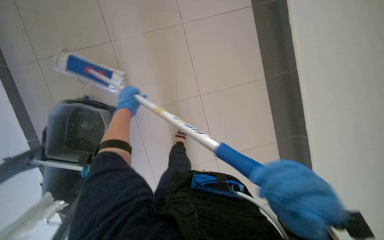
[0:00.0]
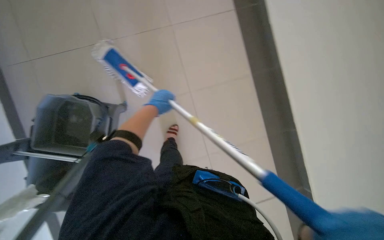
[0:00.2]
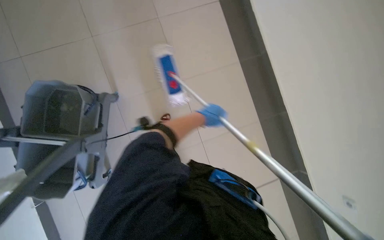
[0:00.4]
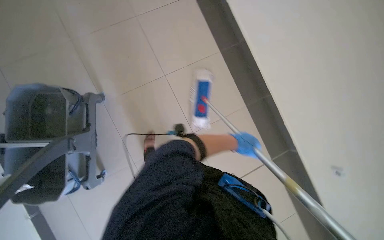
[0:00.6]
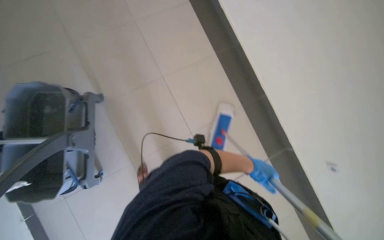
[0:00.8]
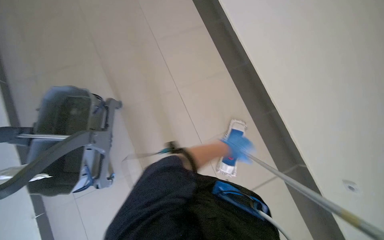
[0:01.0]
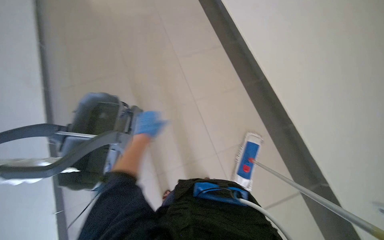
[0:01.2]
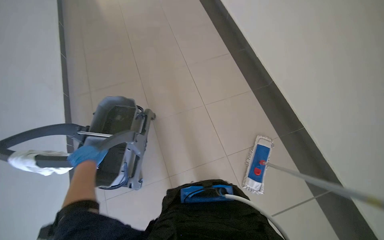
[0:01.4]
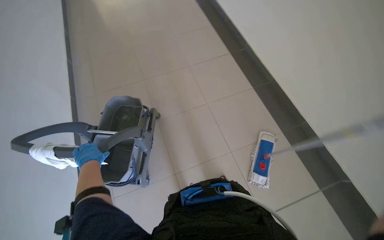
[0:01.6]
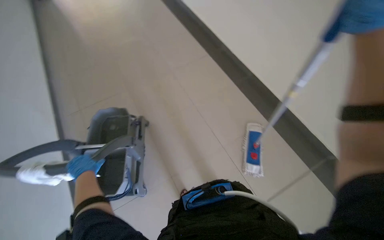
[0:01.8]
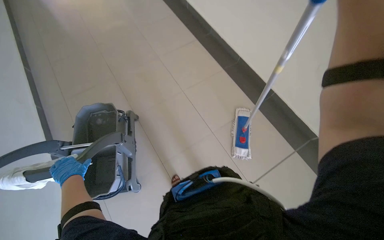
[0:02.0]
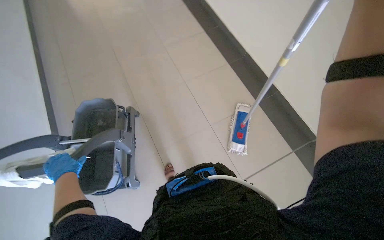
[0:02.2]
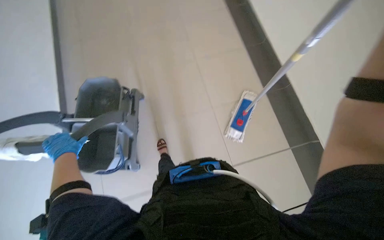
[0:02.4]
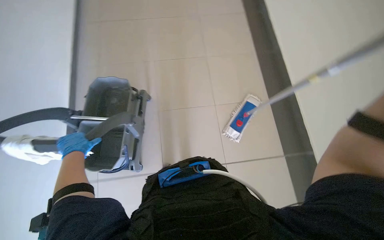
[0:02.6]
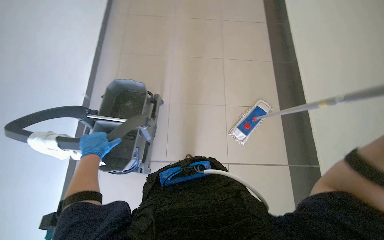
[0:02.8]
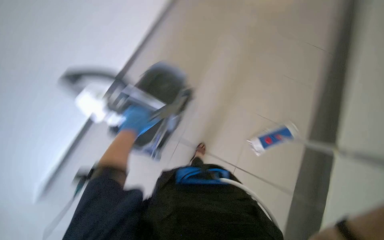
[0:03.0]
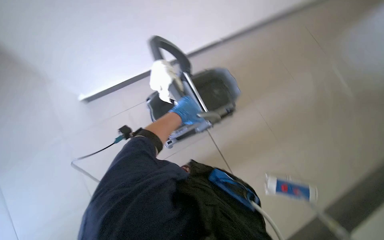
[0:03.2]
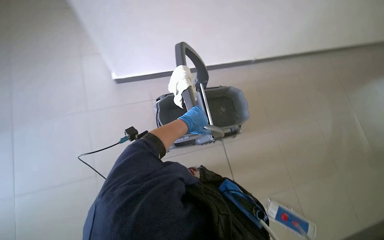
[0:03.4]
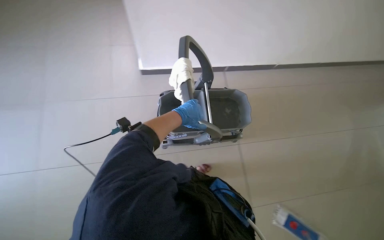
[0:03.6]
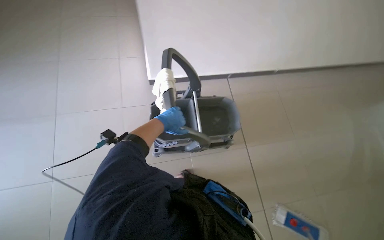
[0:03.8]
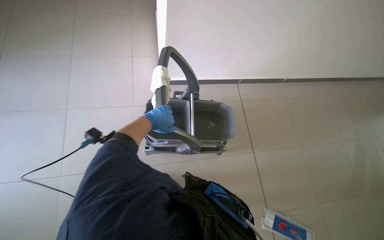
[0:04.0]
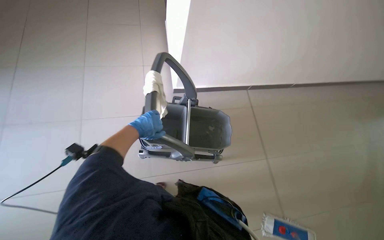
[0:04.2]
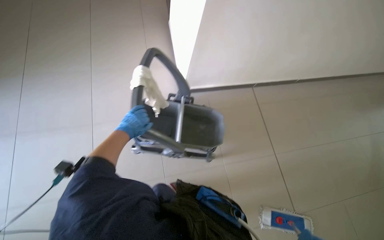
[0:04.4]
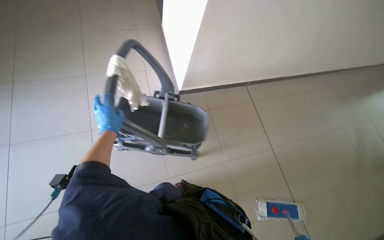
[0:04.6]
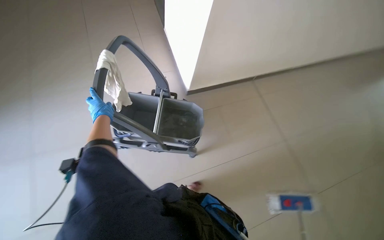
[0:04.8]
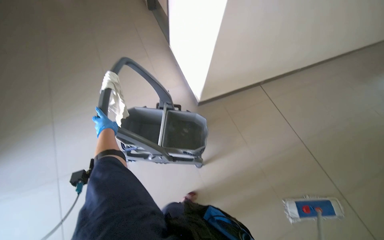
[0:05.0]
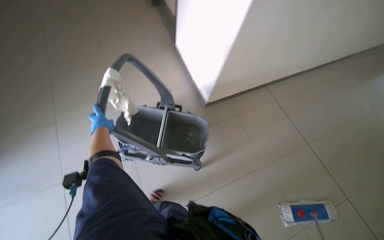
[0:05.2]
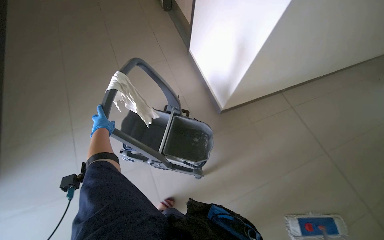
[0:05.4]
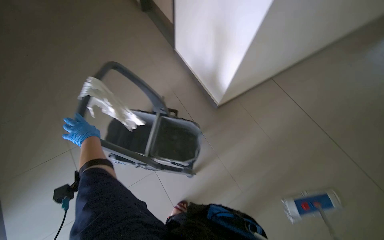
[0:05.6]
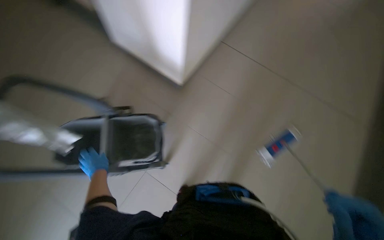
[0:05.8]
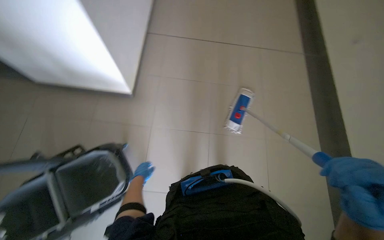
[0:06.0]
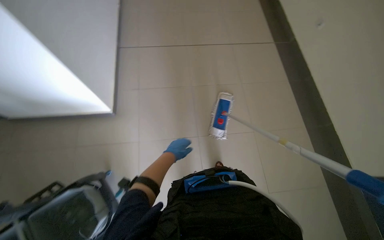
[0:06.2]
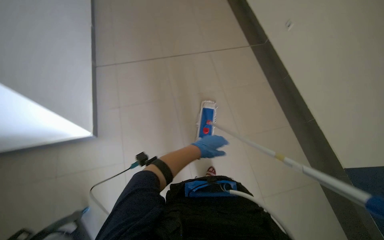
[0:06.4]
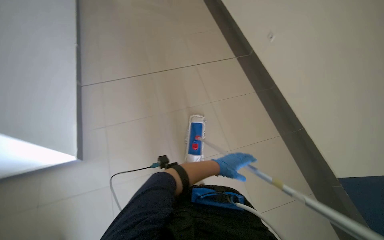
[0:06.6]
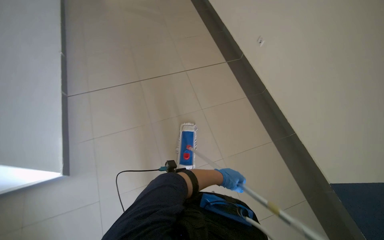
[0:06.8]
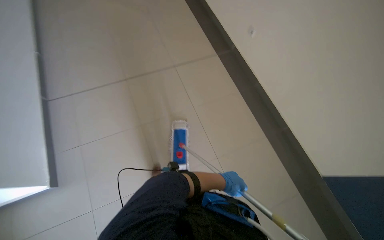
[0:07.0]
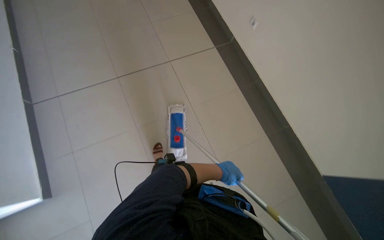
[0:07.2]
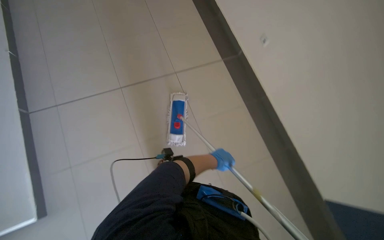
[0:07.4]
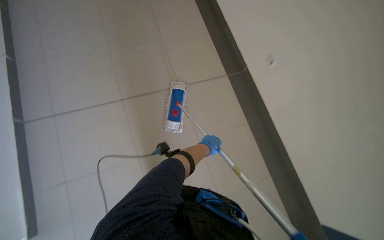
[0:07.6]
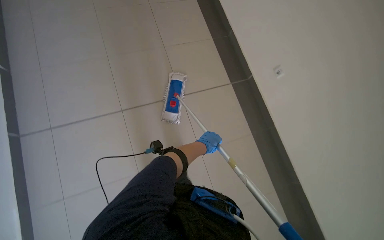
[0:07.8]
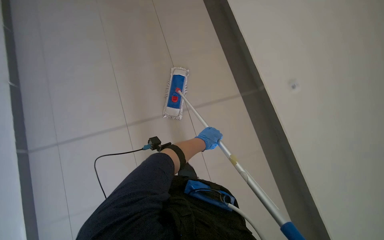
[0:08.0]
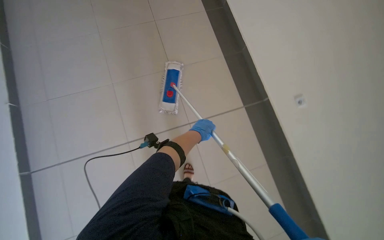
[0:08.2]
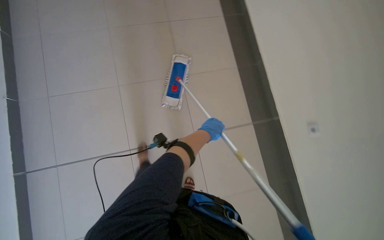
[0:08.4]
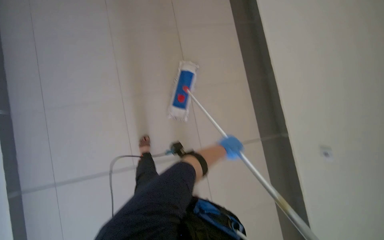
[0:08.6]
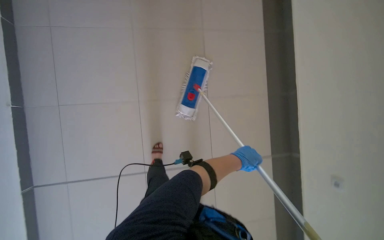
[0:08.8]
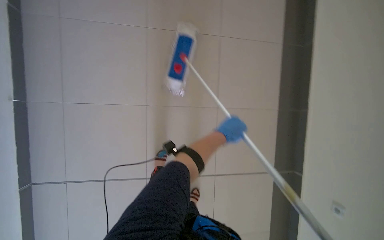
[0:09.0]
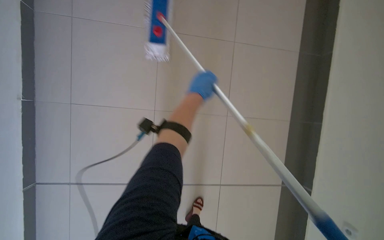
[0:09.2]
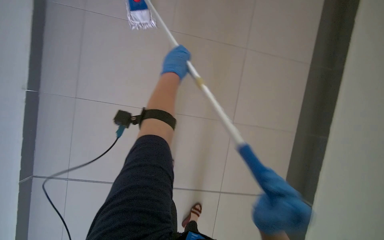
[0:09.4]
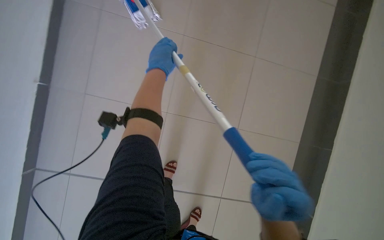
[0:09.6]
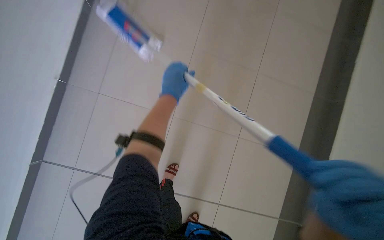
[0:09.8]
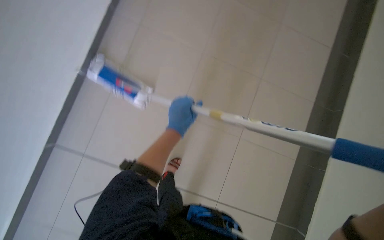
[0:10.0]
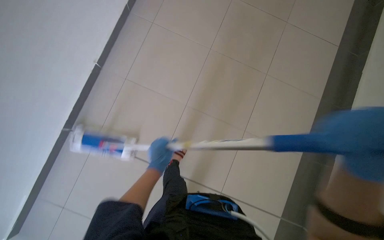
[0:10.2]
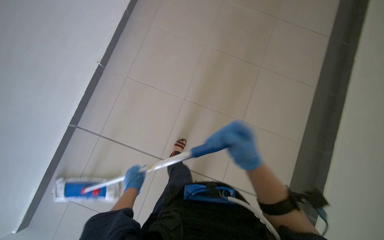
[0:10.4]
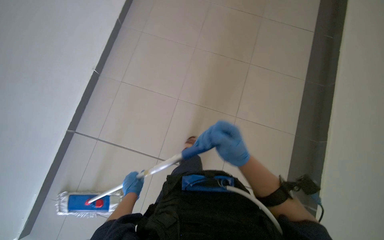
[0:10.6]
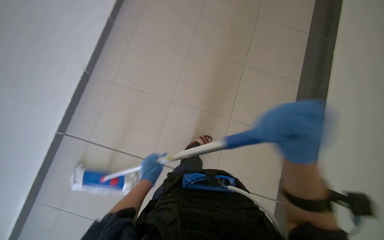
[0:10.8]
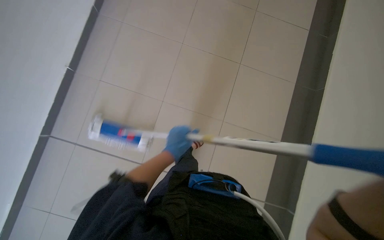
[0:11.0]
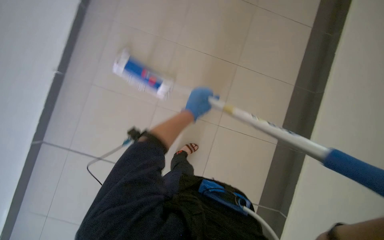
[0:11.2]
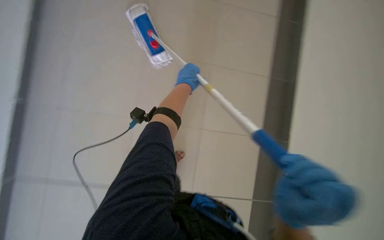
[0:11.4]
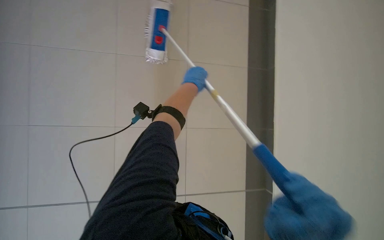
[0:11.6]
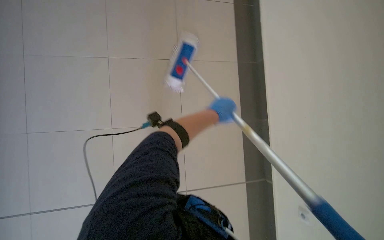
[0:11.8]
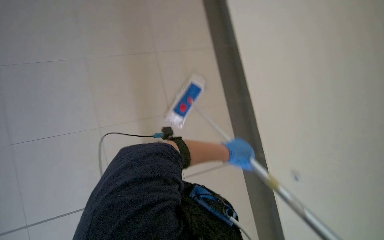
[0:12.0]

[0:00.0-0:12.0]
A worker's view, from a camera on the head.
Job: mopping floor.
The whole recording: Mopping hallway floor. The worker continues mopping the tiled floor in the hallway.
0:00.0 to 0:01.6: The camera travels some 70 cm. The wearer looks about 25 degrees further upward.
0:03.0 to 0:04.4: Everything in view rotates some 45 degrees clockwise.
0:04.4 to 0:06.0: The camera travels roughly 40 cm. The wearer's head swings approximately 60 degrees to the right.
0:06.0 to 0:07.6: The wearer's head swings some 25 degrees to the right. The wearer looks roughly 15 degrees further upward.
0:07.6 to 0:09.0: The left hand shifts some 15 cm up the picture.
0:09.0 to 0:10.4: The view tilts about 15 degrees upward. The scene rotates counterclockwise by approximately 25 degrees.
0:10.4 to 0:12.0: The scene turns roughly 30 degrees clockwise in the picture.

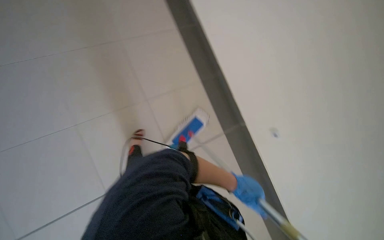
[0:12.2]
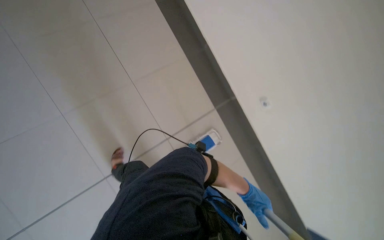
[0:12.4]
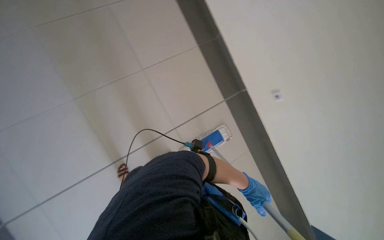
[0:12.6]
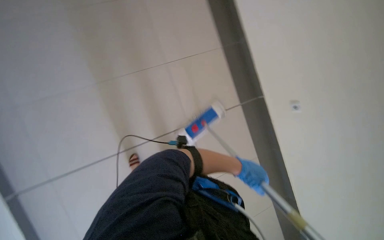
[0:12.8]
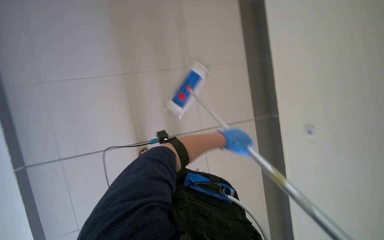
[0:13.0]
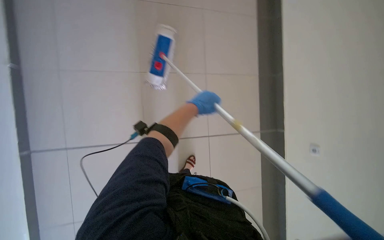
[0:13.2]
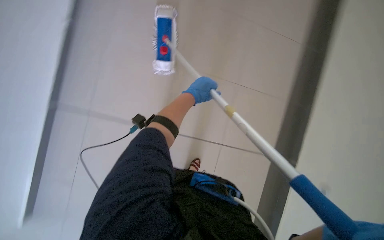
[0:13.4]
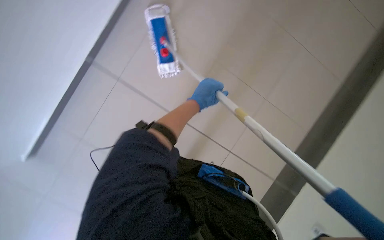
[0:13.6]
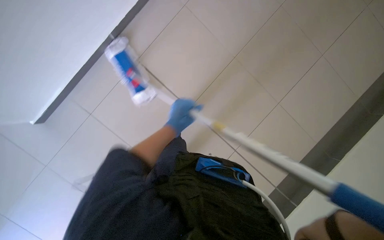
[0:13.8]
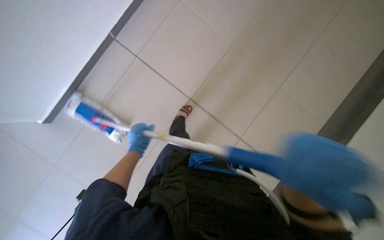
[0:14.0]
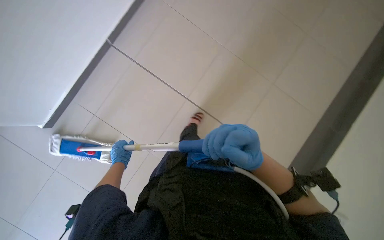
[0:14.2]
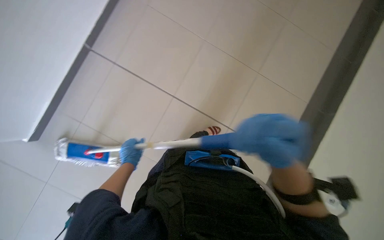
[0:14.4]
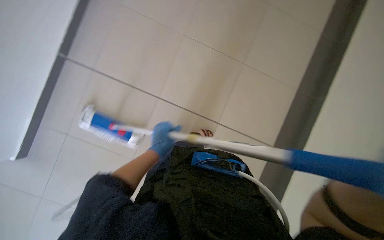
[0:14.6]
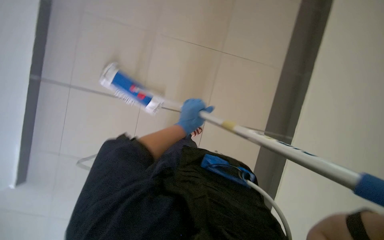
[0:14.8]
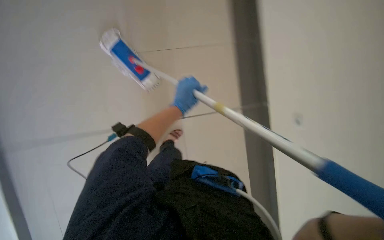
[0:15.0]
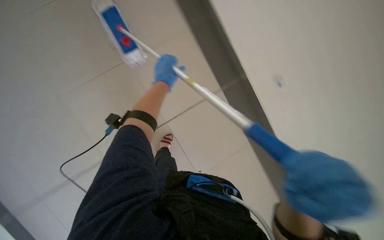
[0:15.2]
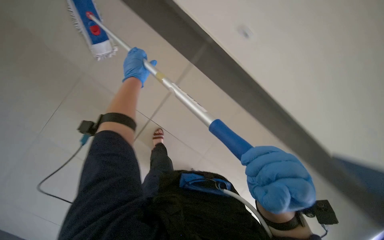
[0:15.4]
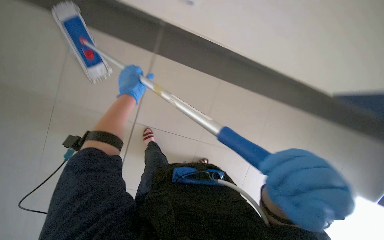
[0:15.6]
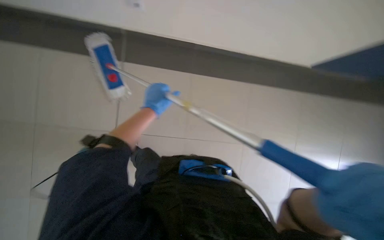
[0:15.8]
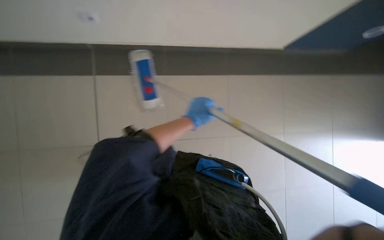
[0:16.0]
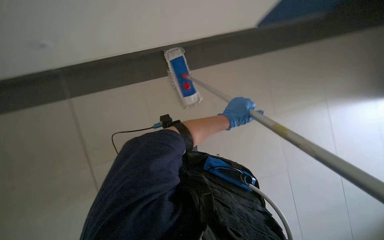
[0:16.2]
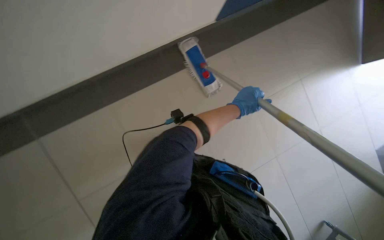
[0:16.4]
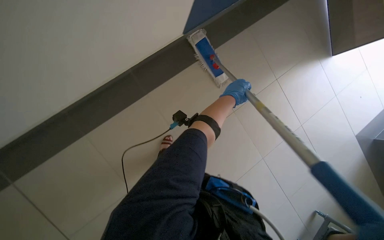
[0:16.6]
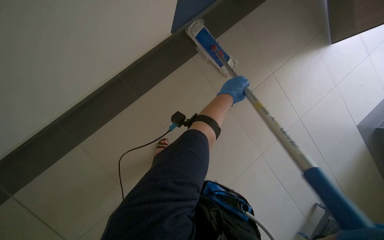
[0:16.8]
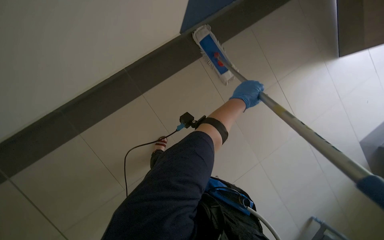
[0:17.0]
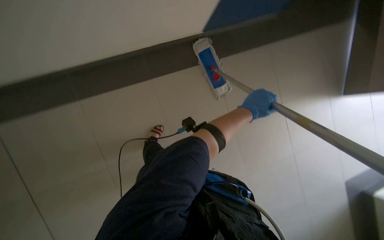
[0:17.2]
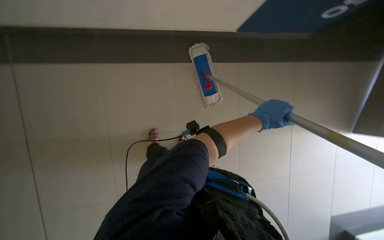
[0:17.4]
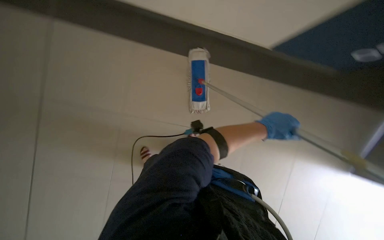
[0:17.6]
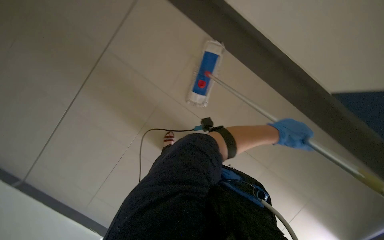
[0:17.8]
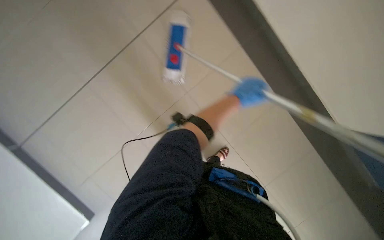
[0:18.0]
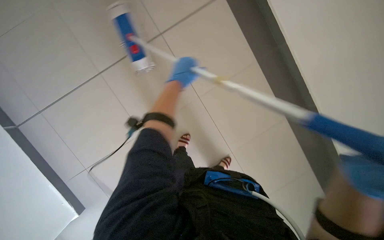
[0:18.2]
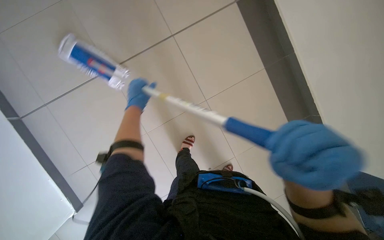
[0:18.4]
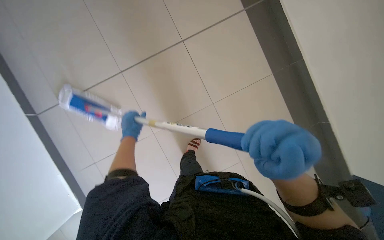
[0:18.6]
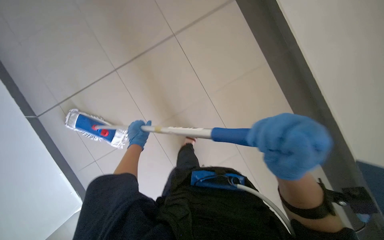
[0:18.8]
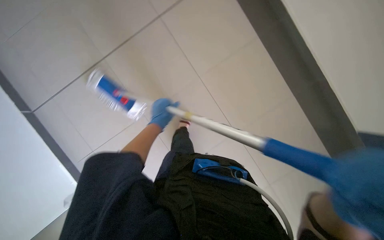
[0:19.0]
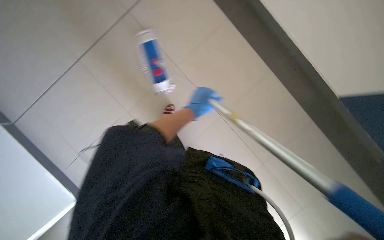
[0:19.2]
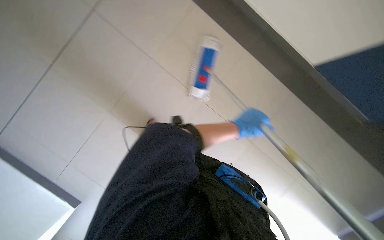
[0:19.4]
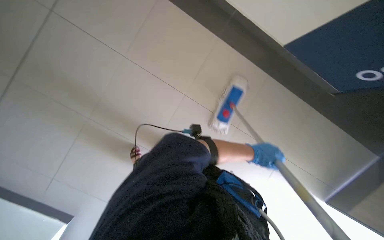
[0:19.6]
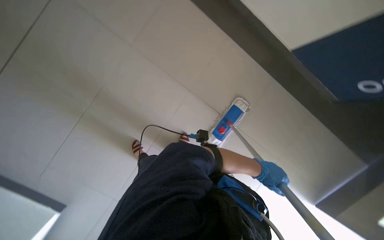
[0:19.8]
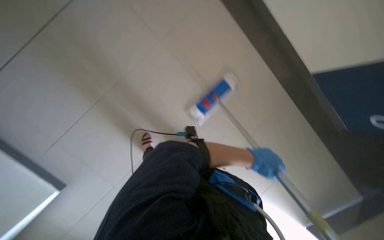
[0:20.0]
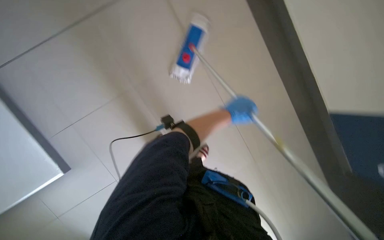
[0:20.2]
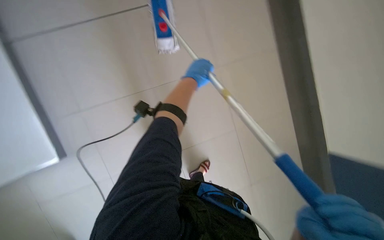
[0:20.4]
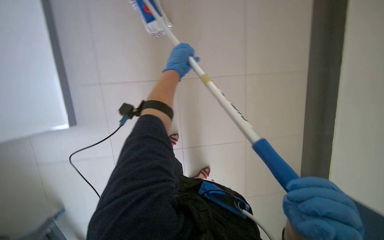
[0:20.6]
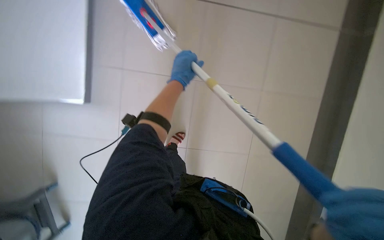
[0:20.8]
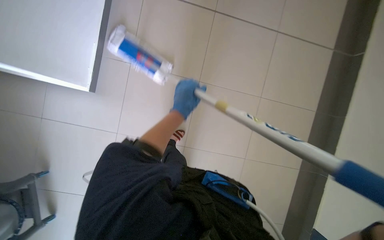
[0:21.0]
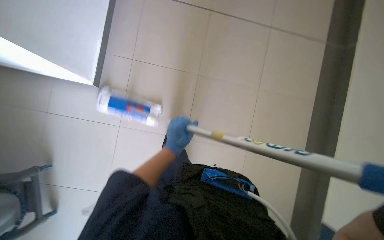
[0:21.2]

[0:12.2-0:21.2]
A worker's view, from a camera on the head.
Job: mopping floor.
The whole recording: Mopping hallway floor. The worker continues mopping the tiled floor in the hallway.
0:12.2 to 0:13.8: The wearer's head swings approximately 35 degrees to the left.
0:13.8 to 0:15.2: The wearer's head swings roughly 20 degrees to the right. The wearer looks about 15 degrees further upward.
0:15.2 to 0:16.6: The camera is aimed about 30 degrees further to the left.
0:18.2 to 0:19.8: The left hand shifts approximately 40 cm to the right and down the picture.
